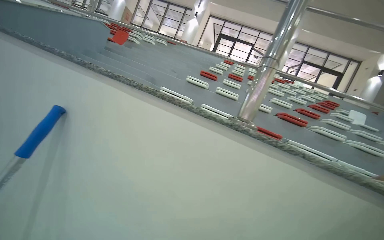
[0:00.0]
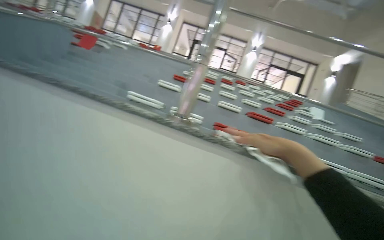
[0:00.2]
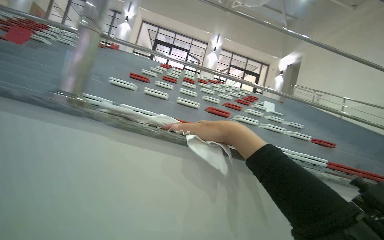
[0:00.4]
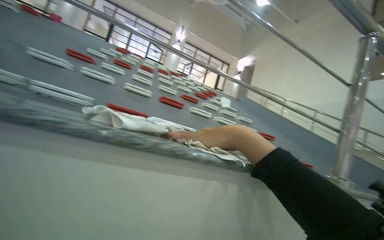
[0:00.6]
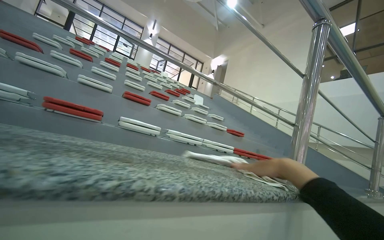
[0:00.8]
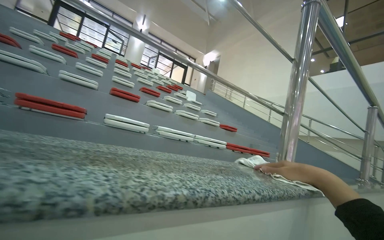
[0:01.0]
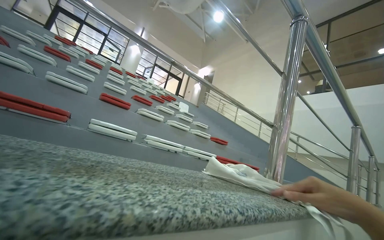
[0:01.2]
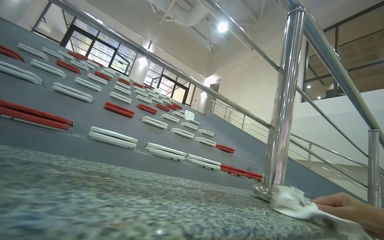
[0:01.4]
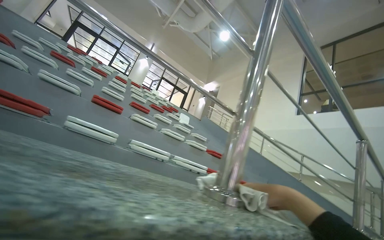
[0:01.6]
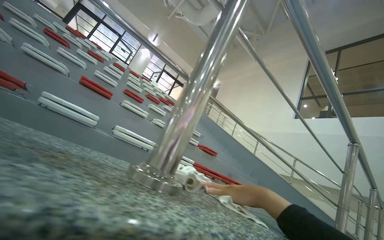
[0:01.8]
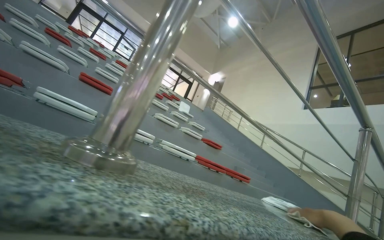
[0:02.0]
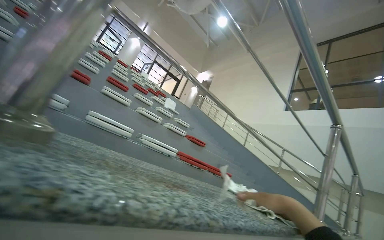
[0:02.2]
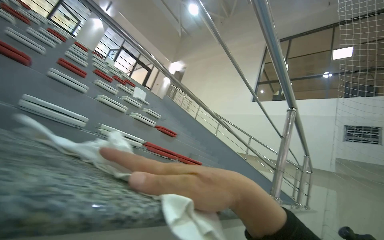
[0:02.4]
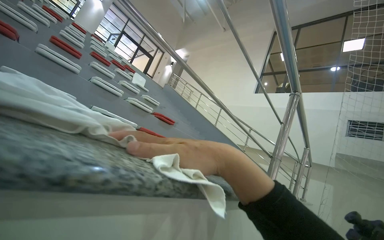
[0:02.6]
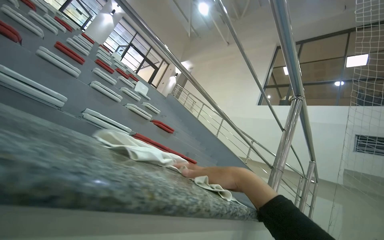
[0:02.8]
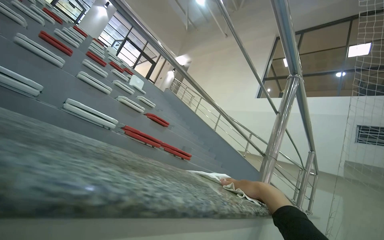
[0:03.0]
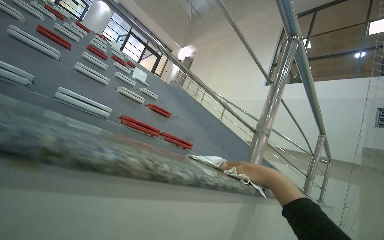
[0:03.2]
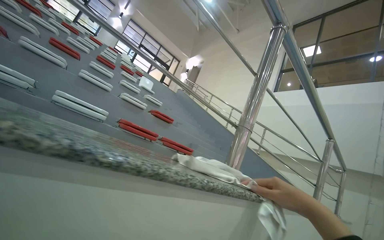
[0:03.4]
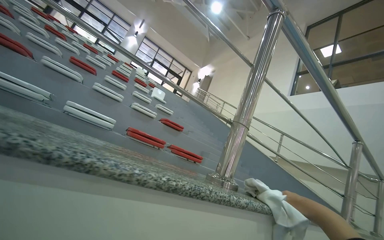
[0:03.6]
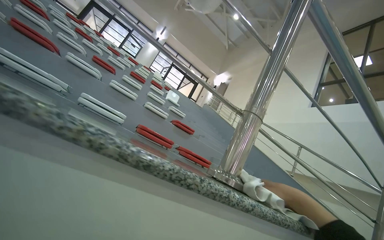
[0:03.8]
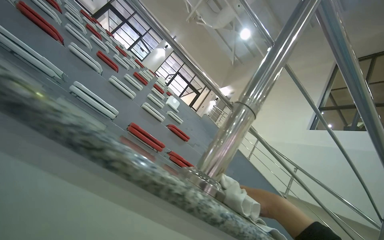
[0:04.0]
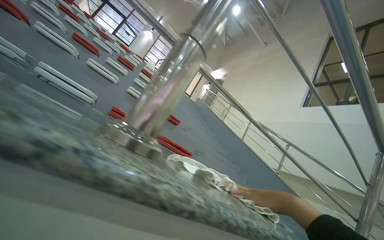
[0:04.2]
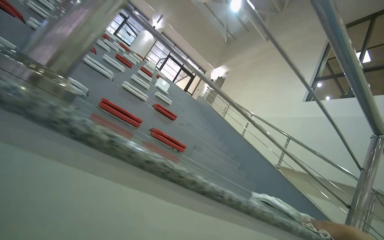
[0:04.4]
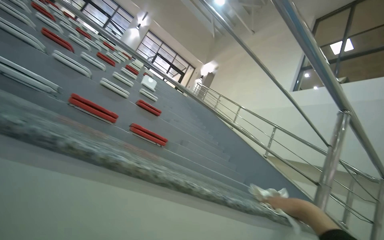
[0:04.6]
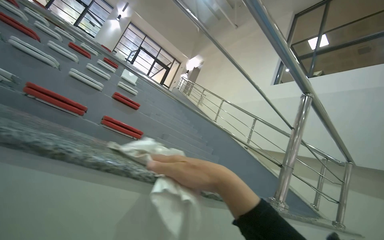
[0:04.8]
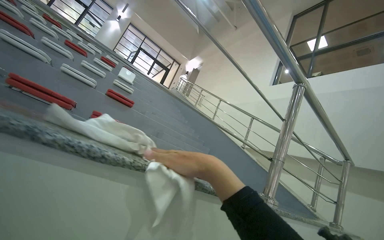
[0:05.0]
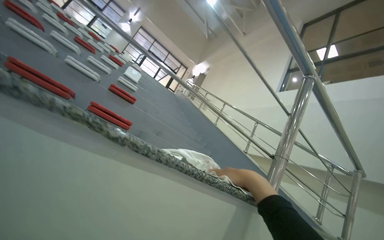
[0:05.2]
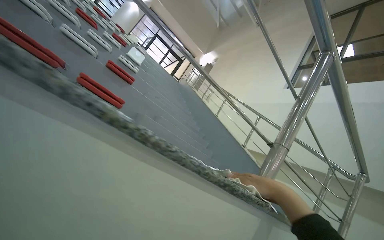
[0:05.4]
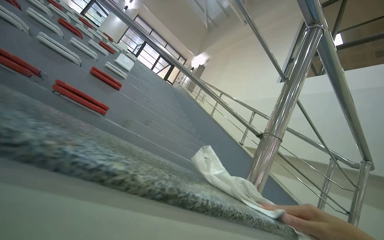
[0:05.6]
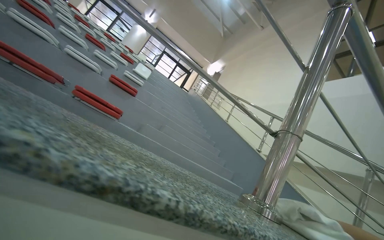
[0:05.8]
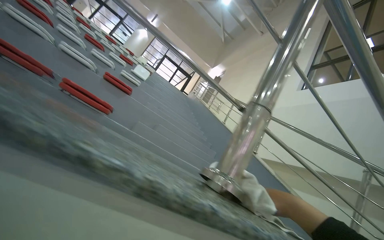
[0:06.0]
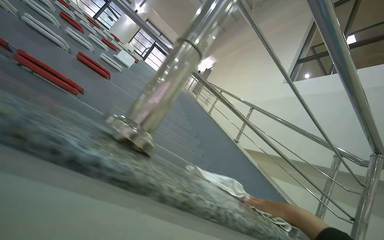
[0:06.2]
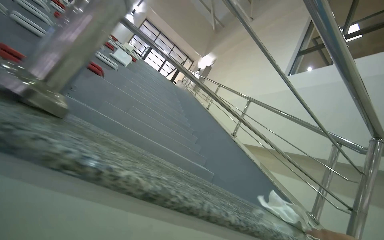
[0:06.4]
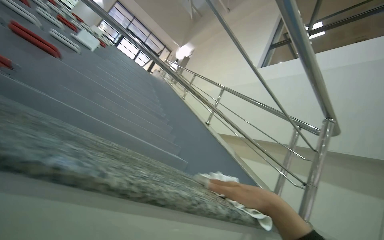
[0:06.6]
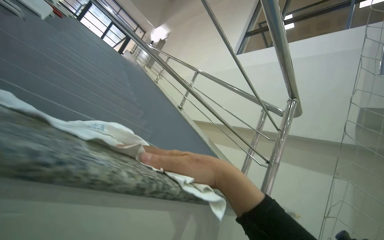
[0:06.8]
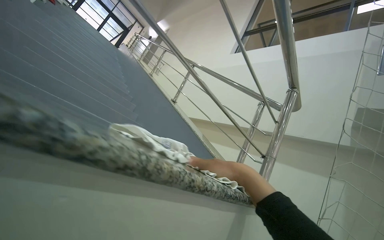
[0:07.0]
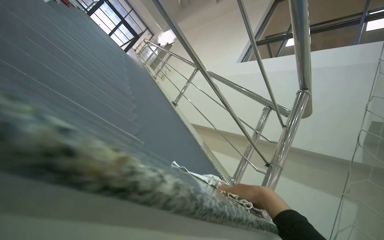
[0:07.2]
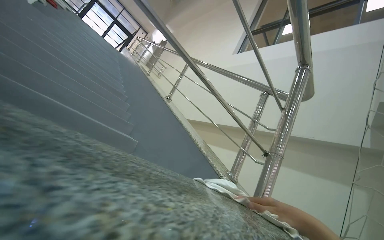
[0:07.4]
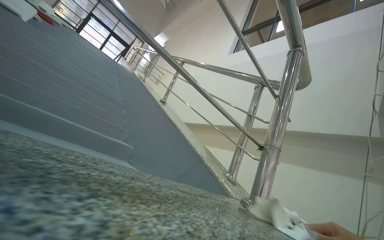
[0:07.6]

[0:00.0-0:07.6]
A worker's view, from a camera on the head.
Job: wiping surfaces.
The whole recording: Wiping granite ledge. The worker wipes a granite ledge with a white cloth.
0:00.0 to 0:01.6: The head travels roughly 1 m. The view swings some 45 degrees to the right.
0:01.6 to 0:03.0: The camera travels roughly 80 cm.
0:03.0 to 0:04.6: The head travels roughly 1 m. The camera sweeps to the left, by approximately 15 degrees.
0:04.6 to 0:06.0: The head travels some 80 cm.
0:06.0 to 0:07.6: The wearer moves roughly 1 m. The view swings some 15 degrees to the right.

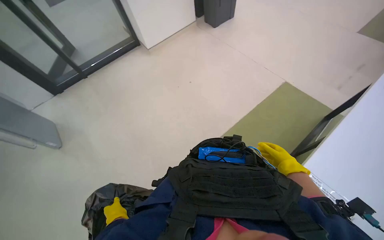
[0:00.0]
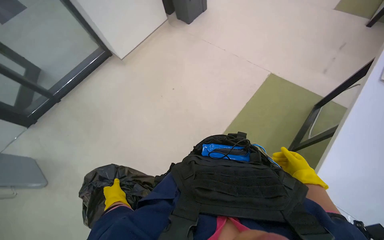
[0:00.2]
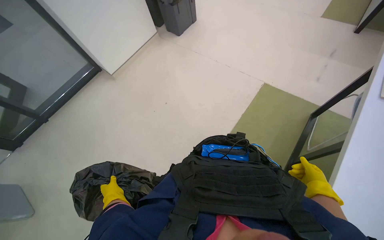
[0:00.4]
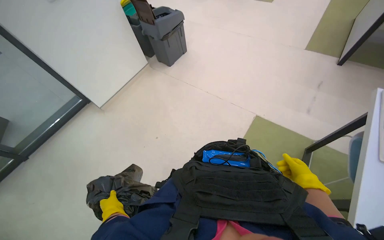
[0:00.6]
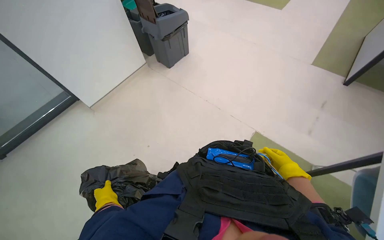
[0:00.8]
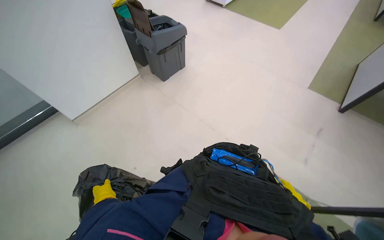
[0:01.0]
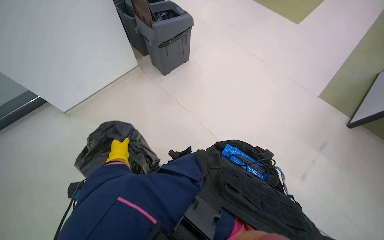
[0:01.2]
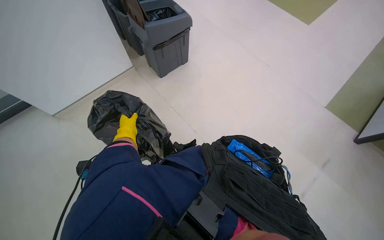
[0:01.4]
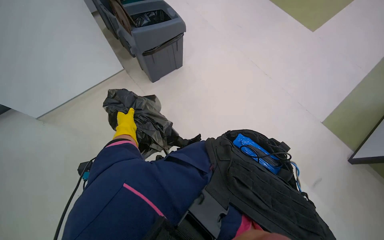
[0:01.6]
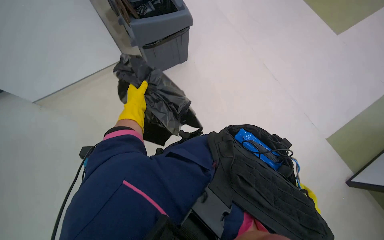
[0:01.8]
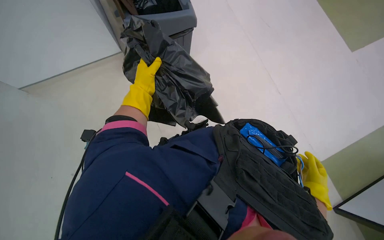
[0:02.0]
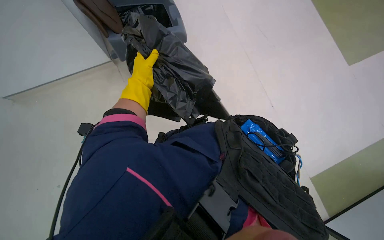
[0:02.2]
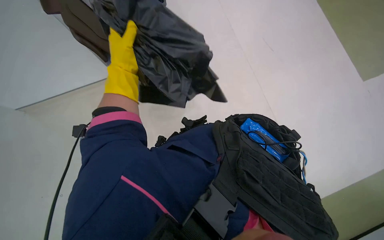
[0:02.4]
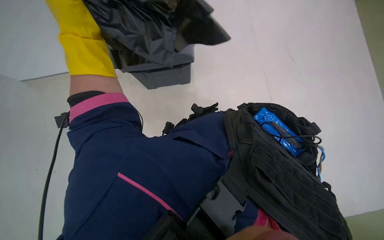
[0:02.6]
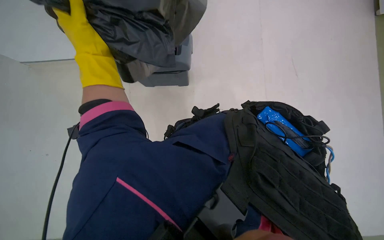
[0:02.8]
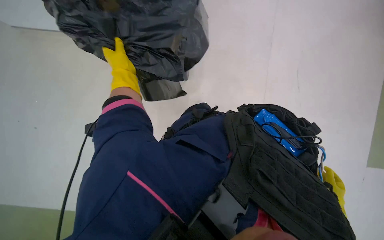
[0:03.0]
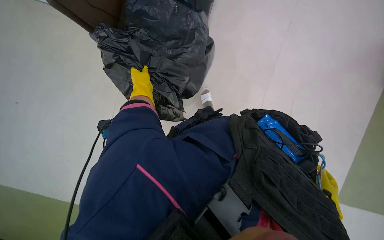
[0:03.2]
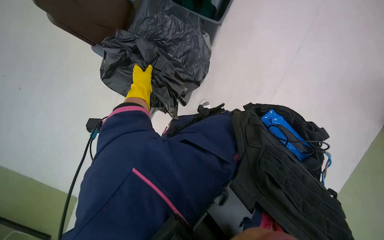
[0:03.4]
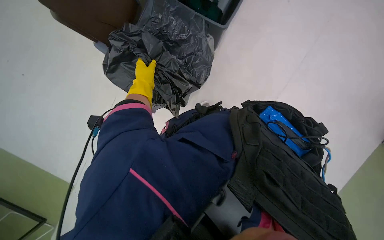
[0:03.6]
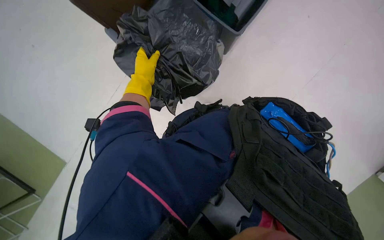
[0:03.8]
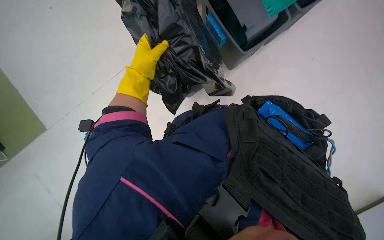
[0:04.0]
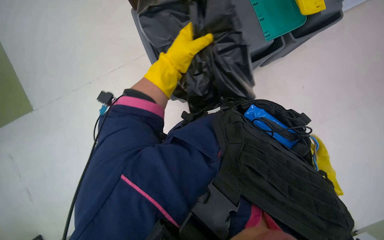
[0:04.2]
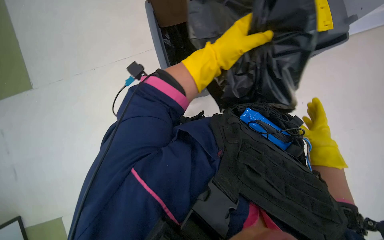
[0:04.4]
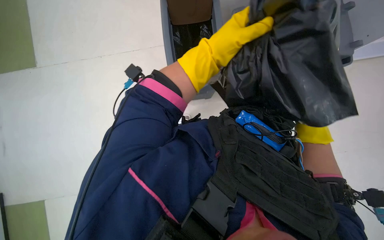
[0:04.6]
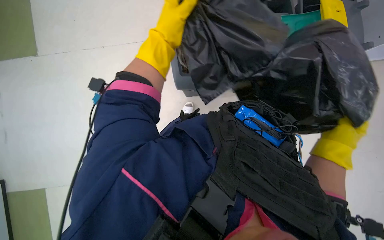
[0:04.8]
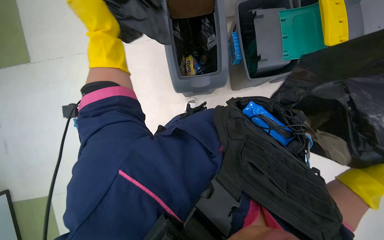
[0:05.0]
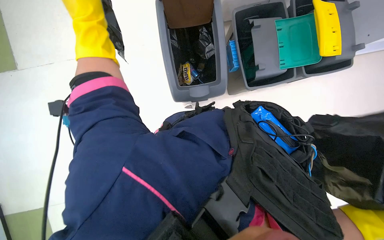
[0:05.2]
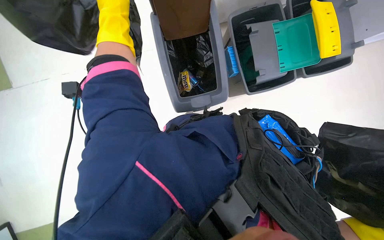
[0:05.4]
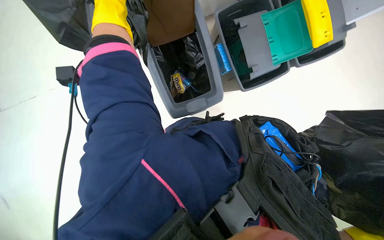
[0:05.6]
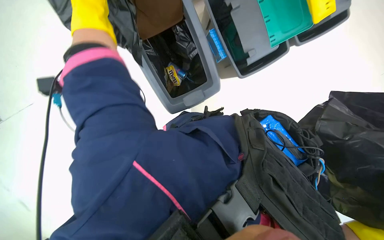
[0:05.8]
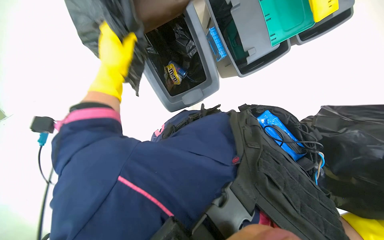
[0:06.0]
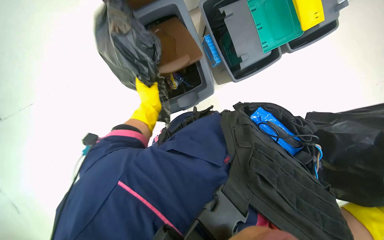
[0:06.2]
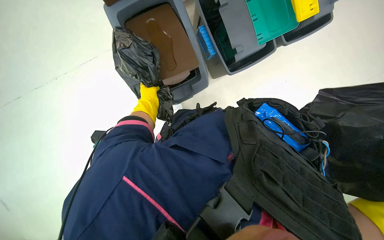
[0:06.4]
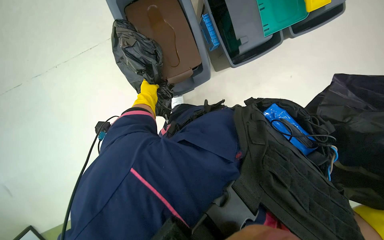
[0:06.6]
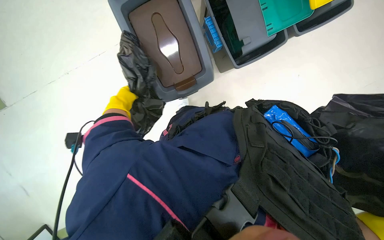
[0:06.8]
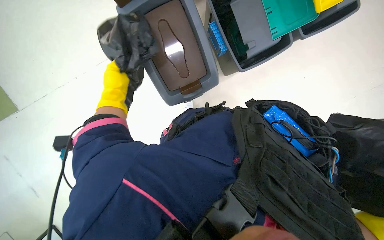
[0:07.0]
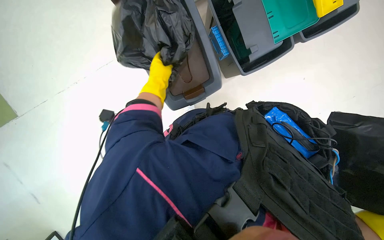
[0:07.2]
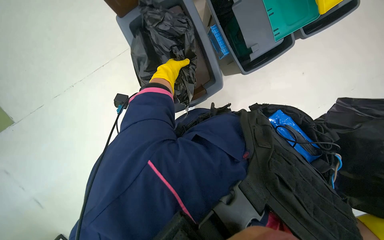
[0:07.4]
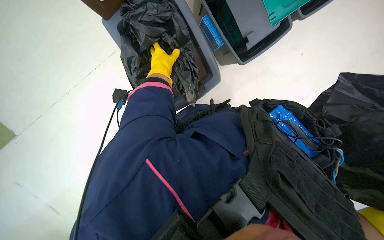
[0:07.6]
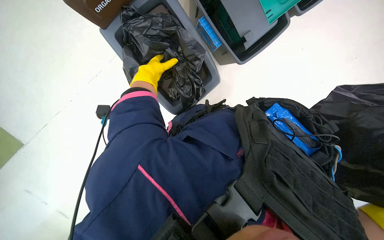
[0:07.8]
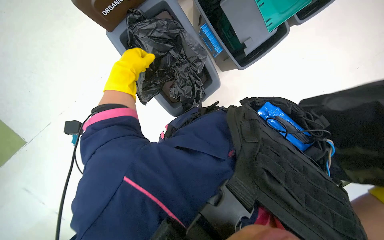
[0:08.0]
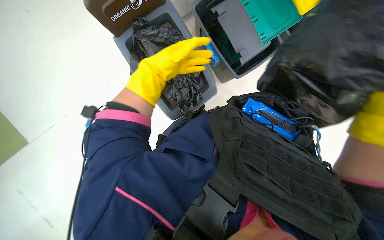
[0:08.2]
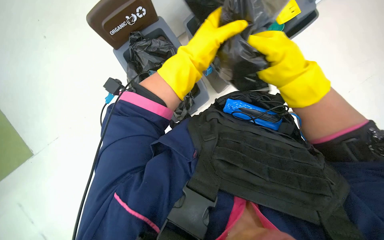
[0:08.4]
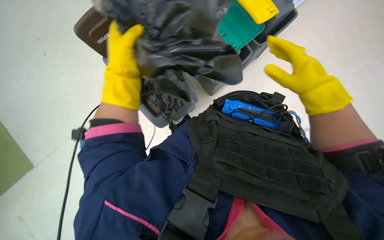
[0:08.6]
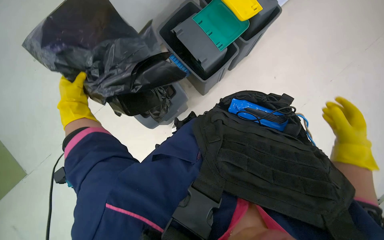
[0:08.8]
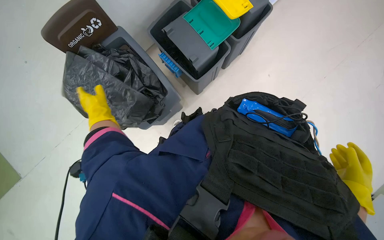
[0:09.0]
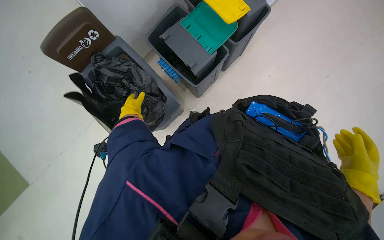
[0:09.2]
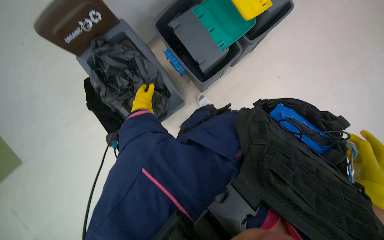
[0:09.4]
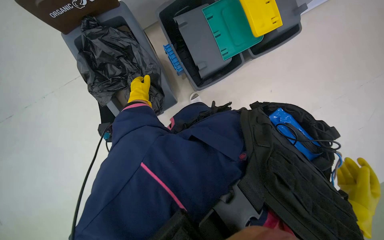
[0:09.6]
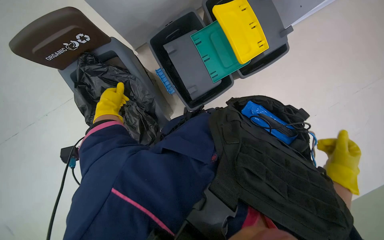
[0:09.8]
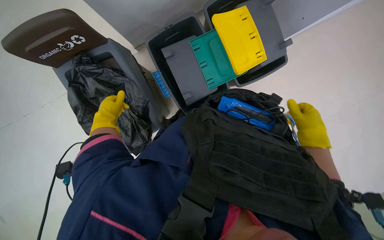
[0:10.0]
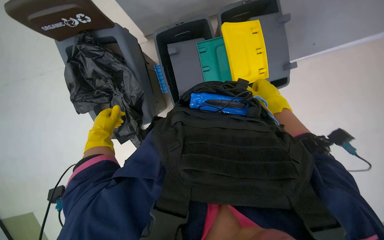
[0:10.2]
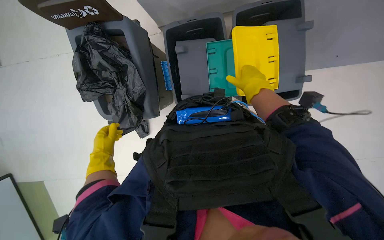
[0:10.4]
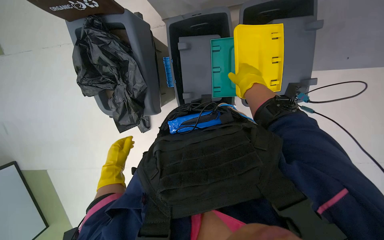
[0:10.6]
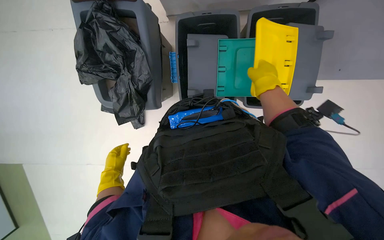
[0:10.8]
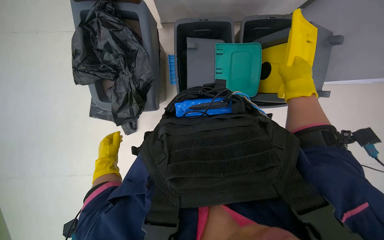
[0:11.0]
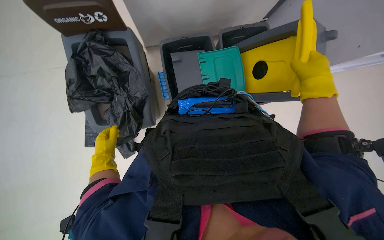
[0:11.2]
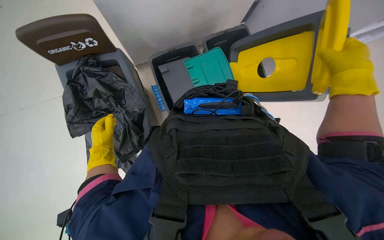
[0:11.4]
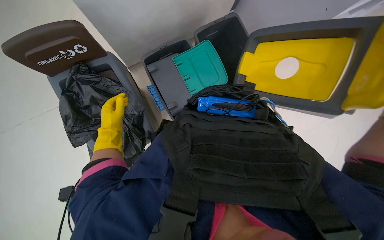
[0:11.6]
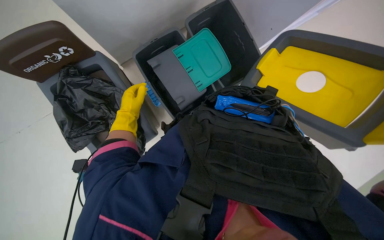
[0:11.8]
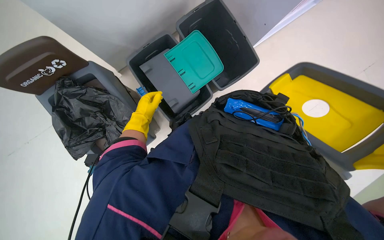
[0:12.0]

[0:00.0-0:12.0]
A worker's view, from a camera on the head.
Job: managing trash.
The whole recording: Changing trash bags in recycling bins. The worker removes old trash bags from multiple recycling bins and replaces them with new ones, then closes the lids.
0:00.0 to 0:01.6: The wearer moves about 90 cm.
0:01.6 to 0:03.0: The left hand shifts approximately 15 cm up the picture, and travels nearer to the camera and back again, some 15 cm each way.
0:03.0 to 0:04.4: The view tips upward by roughly 20 degrees. The left hand goes about 25 cm to the right.
0:04.4 to 0:06.0: The left hand travels to the left by approximately 20 cm.
0:06.0 to 0:07.6: The left hand moves nearer and farther over approximately 25 cm, changing direction 2 times.
0:07.6 to 0:09.0: The view tilts approximately 15 degrees upward. The left hand is displaced down the picture, nearer to the camera and to the left by about 30 cm.
0:09.0 to 0:10.4: The scene rotates clockwise by about 30 degrees. The left hand heads down the picture, covering approximately 20 cm, while the right hand shifts roughly 50 cm up the picture.
0:10.4 to 0:12.0: Everything in view rotates some 30 degrees counterclockwise. The left hand shifts roughly 25 cm up the picture, farther from the camera and to the right.
